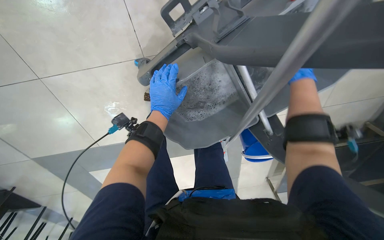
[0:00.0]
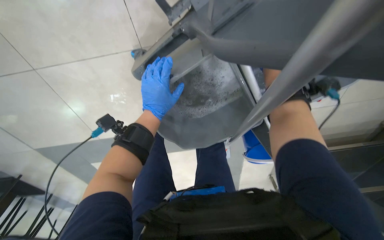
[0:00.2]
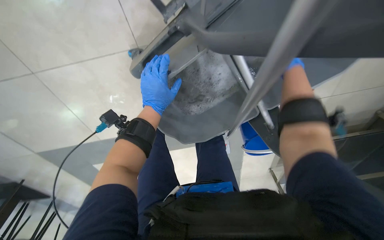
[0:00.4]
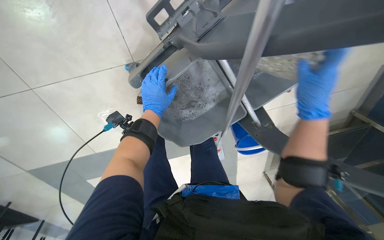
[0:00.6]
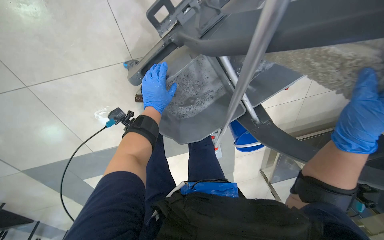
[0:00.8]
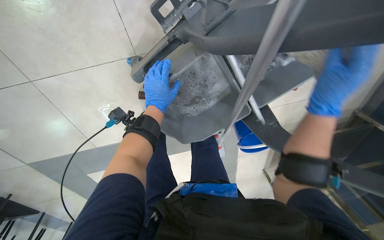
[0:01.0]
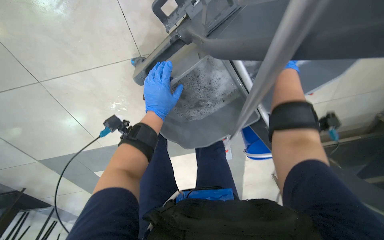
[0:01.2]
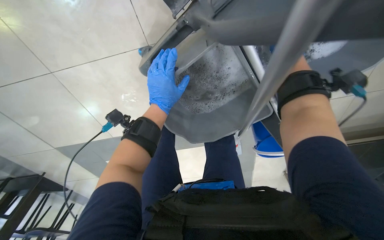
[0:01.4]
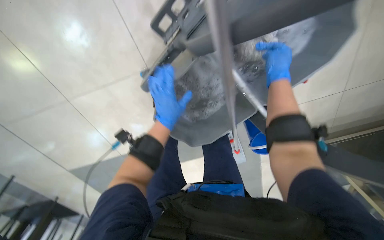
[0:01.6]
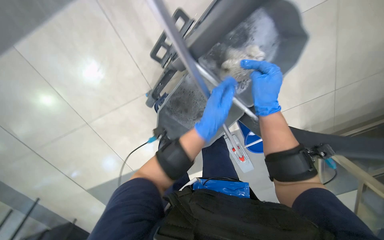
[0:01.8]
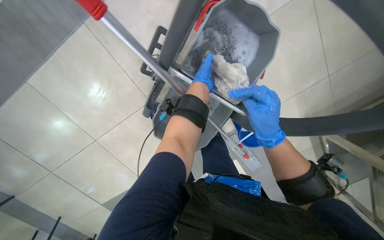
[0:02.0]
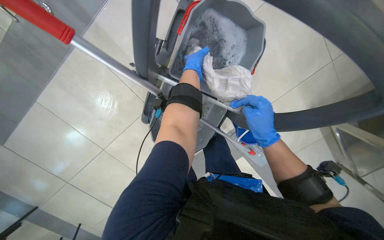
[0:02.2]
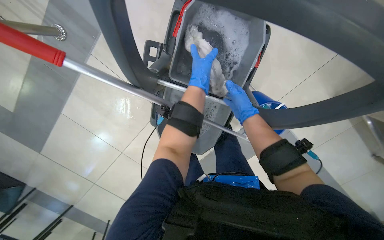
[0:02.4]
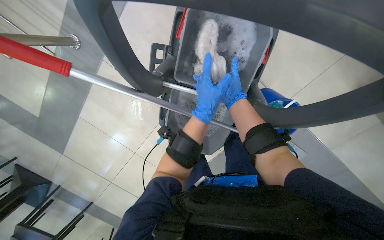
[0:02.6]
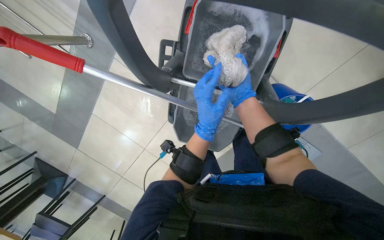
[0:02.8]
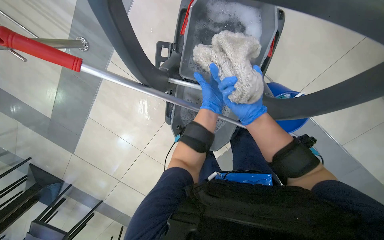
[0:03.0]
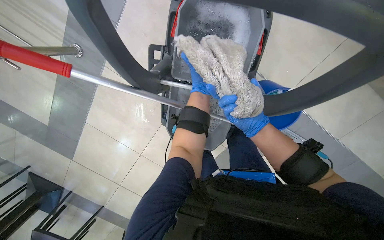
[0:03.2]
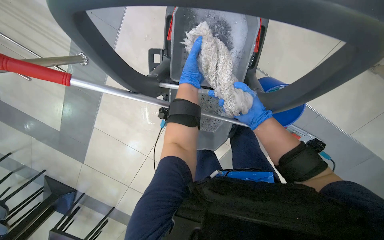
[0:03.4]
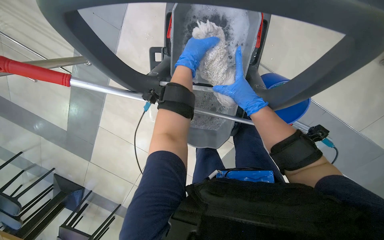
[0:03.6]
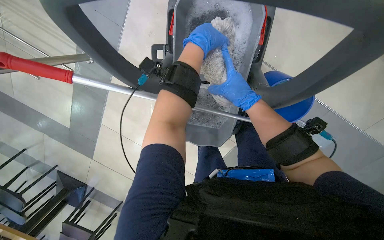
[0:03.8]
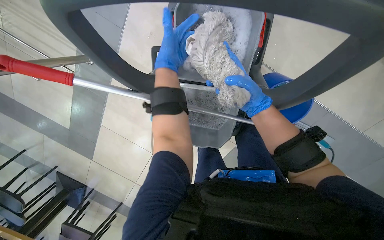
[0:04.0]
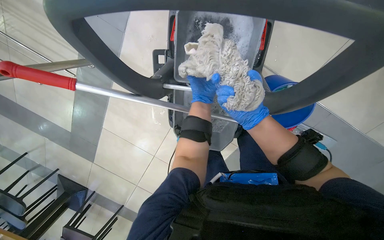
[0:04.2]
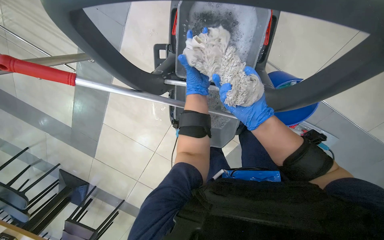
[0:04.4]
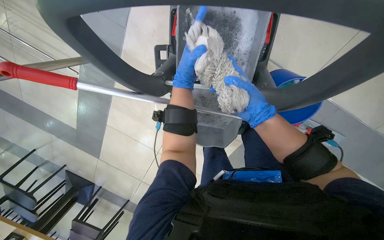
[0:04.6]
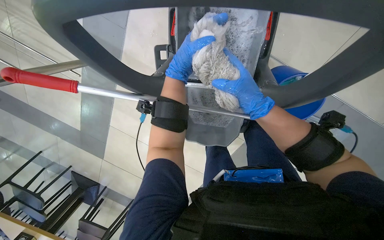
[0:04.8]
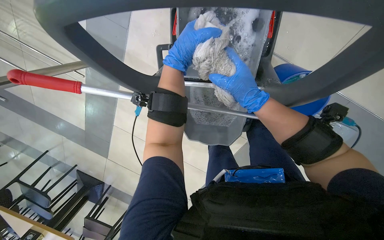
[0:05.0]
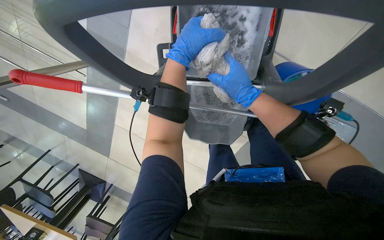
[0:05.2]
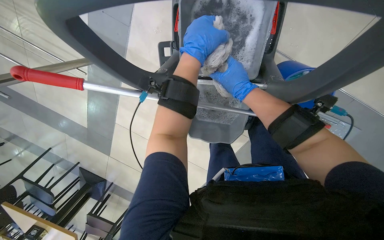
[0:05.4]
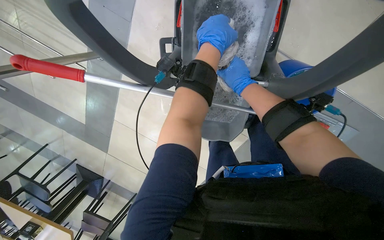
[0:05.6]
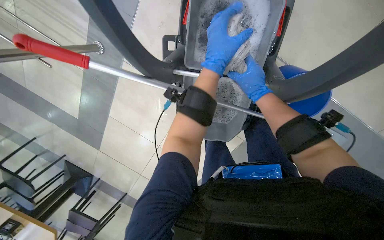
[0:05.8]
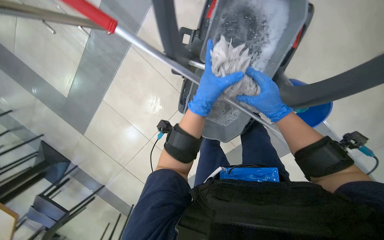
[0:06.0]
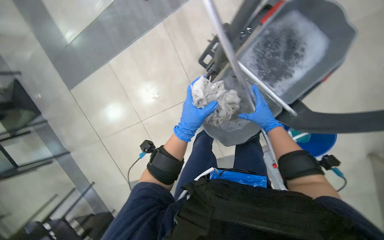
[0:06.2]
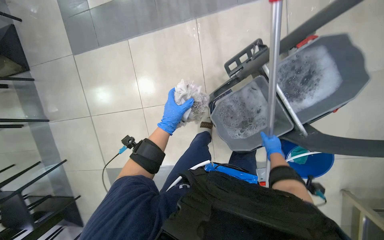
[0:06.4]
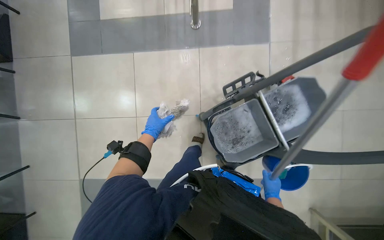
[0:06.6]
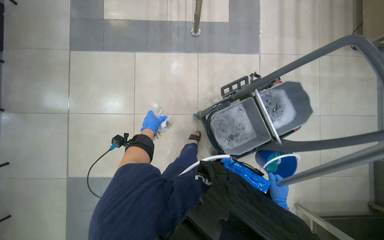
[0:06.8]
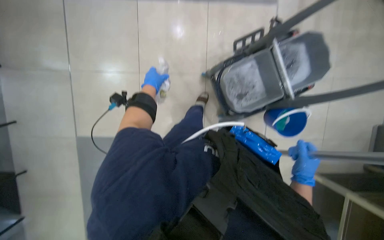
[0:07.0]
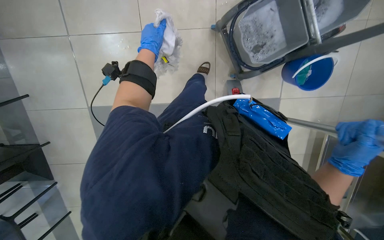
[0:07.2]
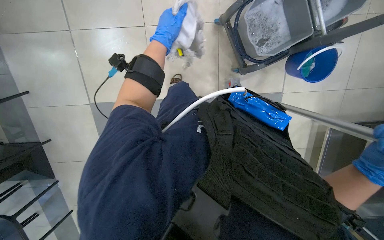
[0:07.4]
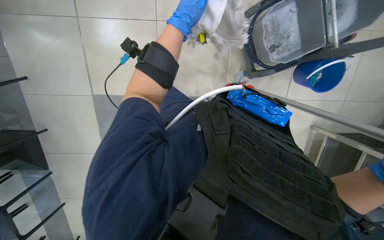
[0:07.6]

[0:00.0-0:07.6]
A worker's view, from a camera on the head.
Job: preparing cleaning supplies.
The whole recording: Wringing mop head. The worker wrings the mop head in the bucket.
0:00.0 to 0:01.6: The right hand goes nearer and farther, about 25 cm each way, reversing 2 times.
0:01.6 to 0:03.0: The camera sweeps to the left, by approximately 25 degrees. The scene rotates counterclockwise by some 25 degrees.
0:03.0 to 0:04.6: The left hand goes nearer and farther, approximately 15 cm each way, reversing 2 times.
0:04.6 to 0:06.0: The left hand shifts roughly 15 cm down the picture. Meanwhile the right hand swings nearer and farther, roughly 15 cm each way, with 2 reversals.
0:06.0 to 0:07.6: The camera travels roughly 70 cm. The camera is aimed about 25 degrees further to the right. The scene rotates clockwise by approximately 45 degrees.

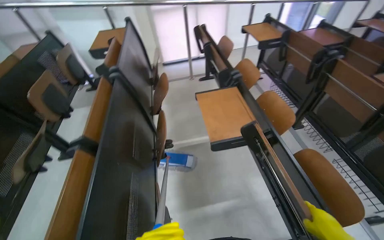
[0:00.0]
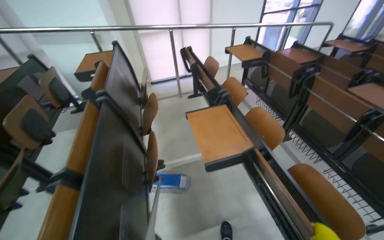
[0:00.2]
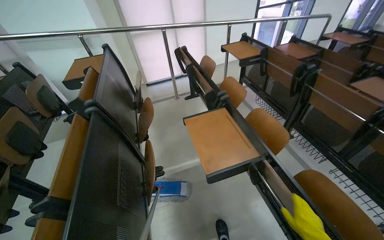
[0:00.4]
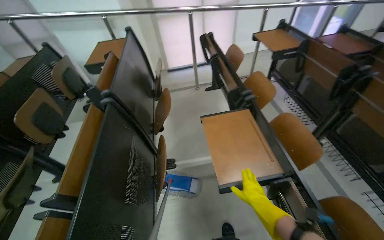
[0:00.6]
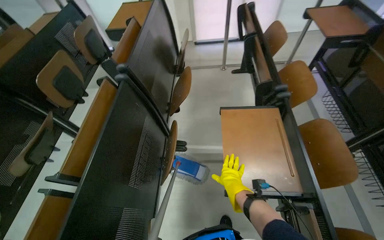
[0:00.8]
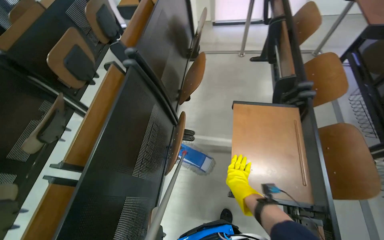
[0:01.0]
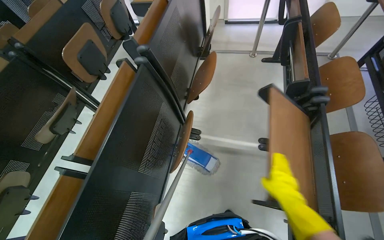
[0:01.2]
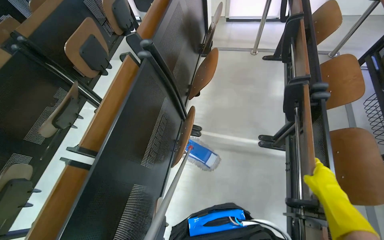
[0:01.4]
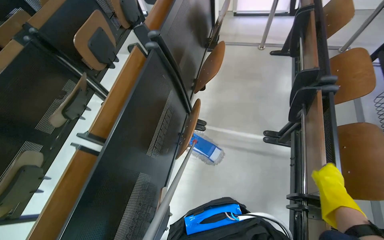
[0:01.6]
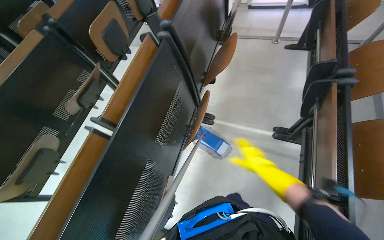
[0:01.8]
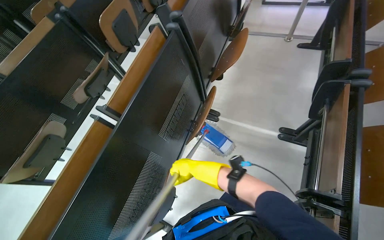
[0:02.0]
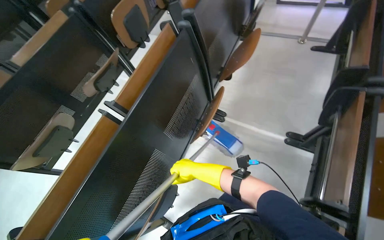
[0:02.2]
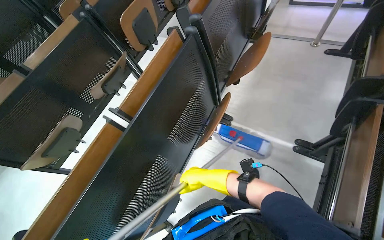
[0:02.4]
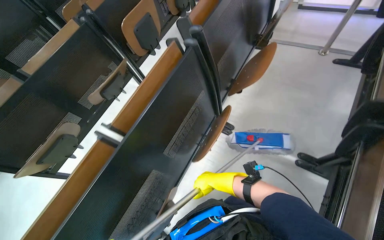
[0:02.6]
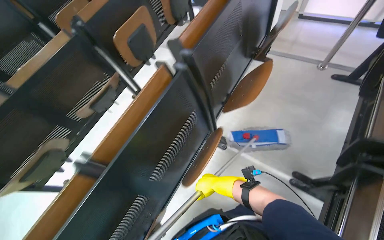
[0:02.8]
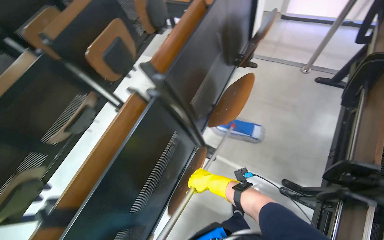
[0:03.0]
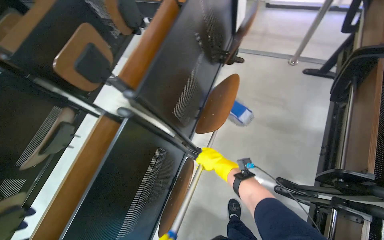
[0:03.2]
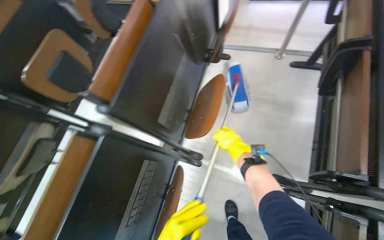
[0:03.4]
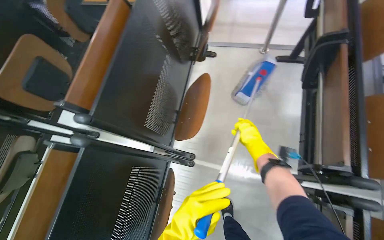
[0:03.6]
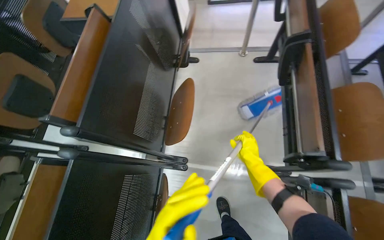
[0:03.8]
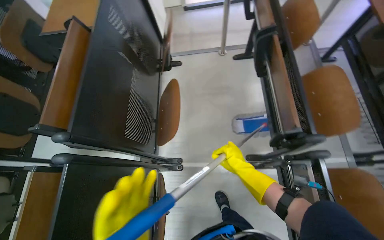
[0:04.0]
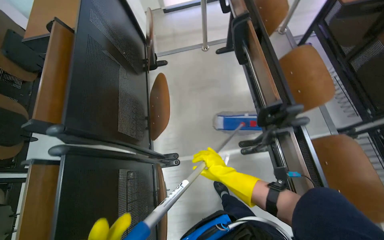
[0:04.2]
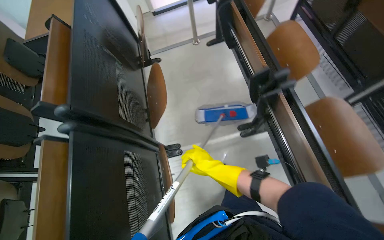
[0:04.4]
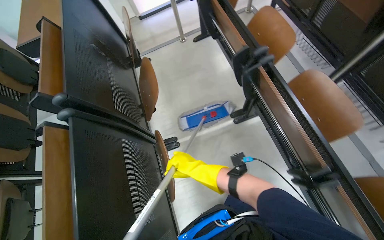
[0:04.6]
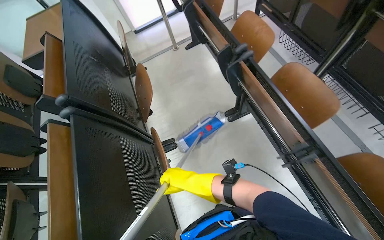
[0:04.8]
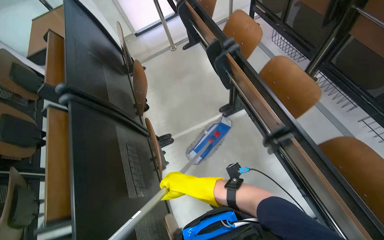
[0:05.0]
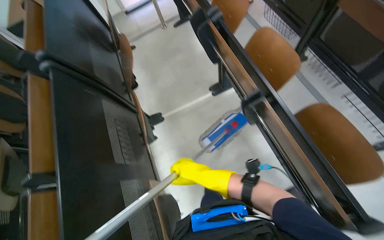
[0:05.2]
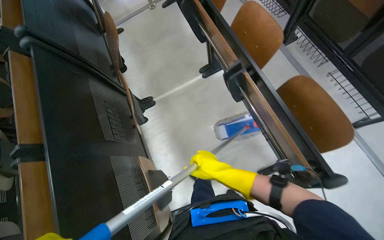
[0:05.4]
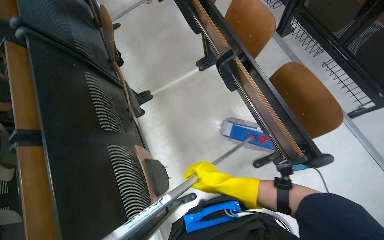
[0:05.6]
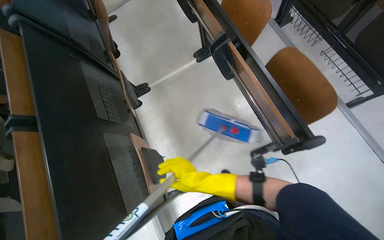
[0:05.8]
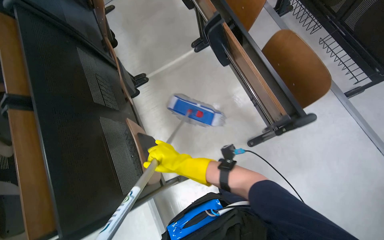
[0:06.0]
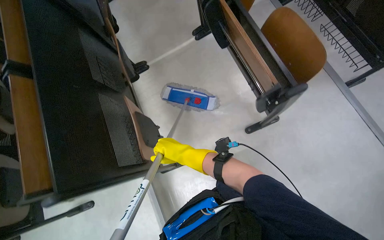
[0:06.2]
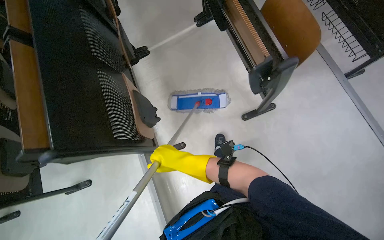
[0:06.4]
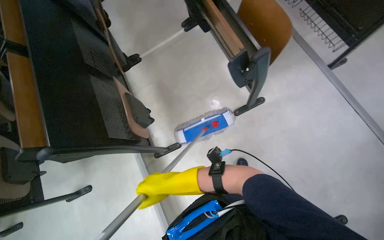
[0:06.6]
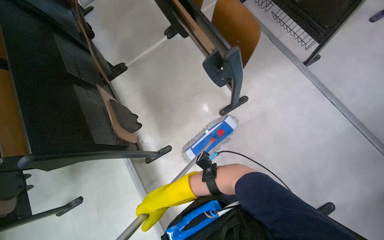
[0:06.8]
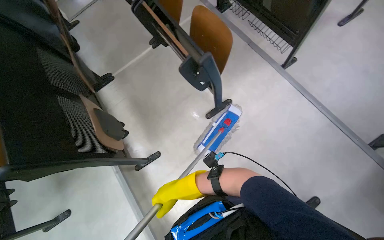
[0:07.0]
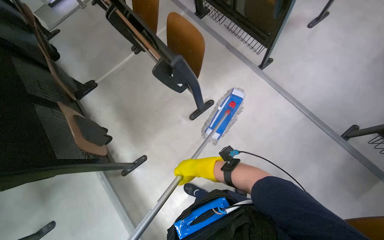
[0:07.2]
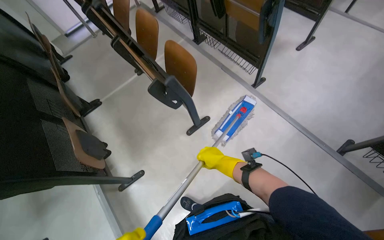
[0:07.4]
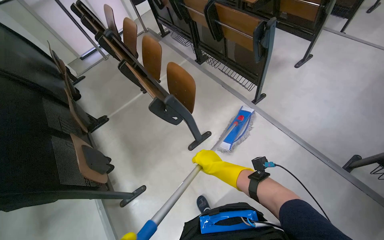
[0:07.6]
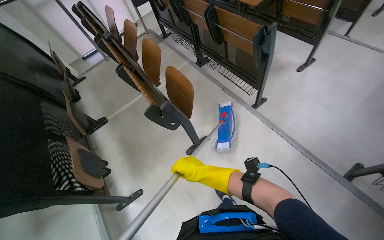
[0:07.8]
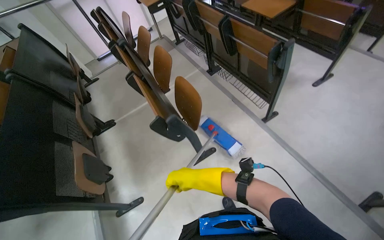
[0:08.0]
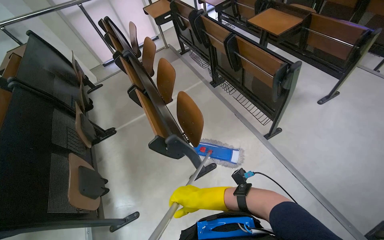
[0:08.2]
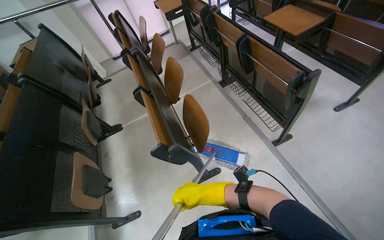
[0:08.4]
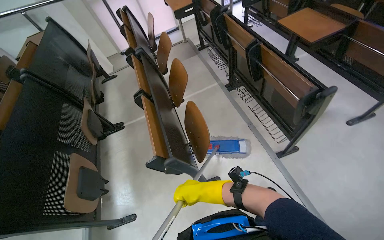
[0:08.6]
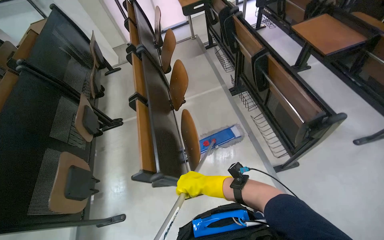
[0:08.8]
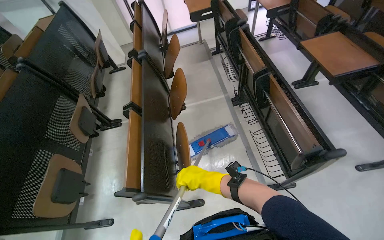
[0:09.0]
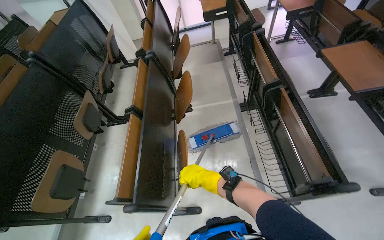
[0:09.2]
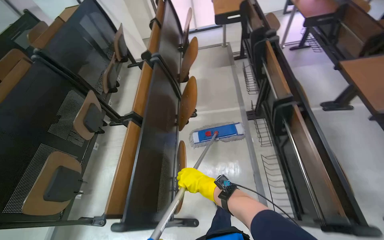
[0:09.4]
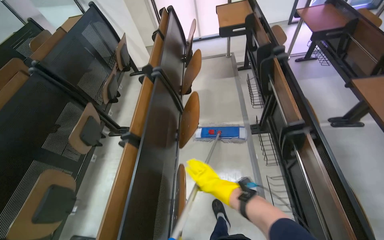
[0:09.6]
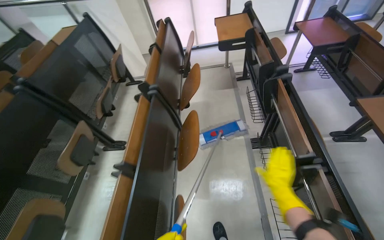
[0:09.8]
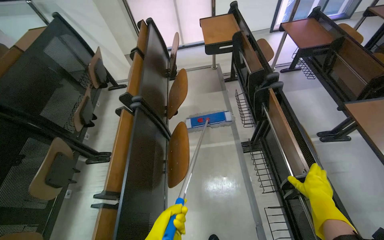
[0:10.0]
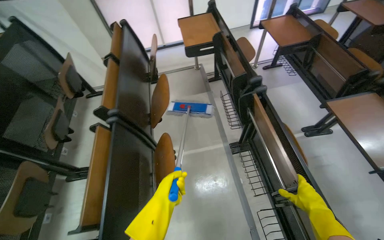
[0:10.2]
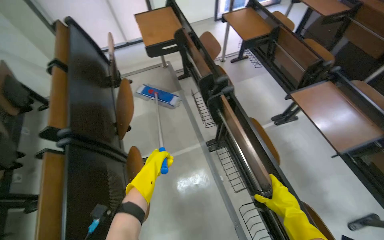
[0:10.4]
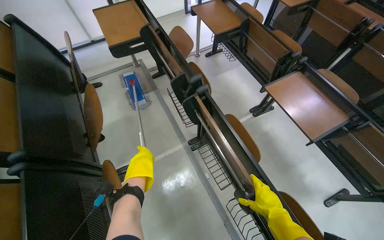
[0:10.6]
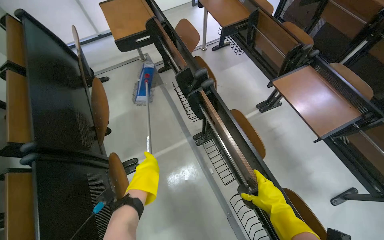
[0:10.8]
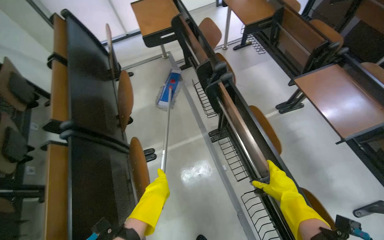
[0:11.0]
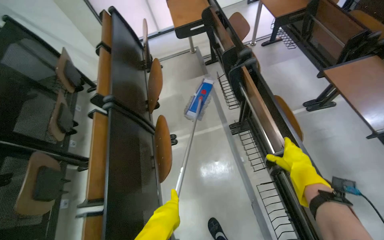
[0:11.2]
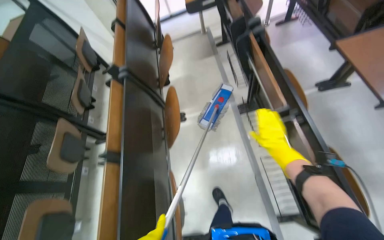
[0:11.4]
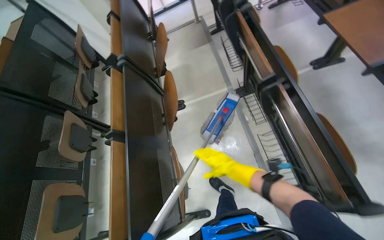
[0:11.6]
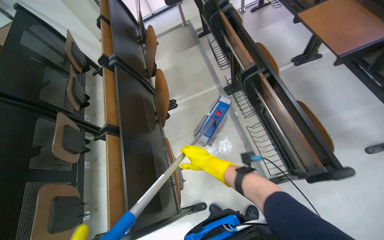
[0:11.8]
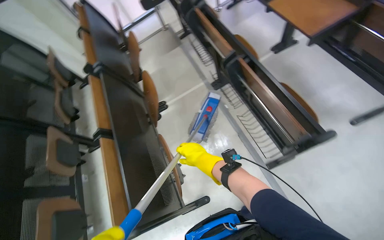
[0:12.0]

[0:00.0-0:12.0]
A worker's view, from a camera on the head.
Job: mopping floor.
The whole recording: Mopping classroom floor. The worker mops the floor in the classroom between rows of desks.
0:00.0 to 0:01.6: The wearer looks approximately 25 degrees further to the left. The view tilts roughly 15 degrees downward.
0:01.6 to 0:03.0: The wearer moves roughly 40 cm.
0:03.0 to 0:04.4: The wearer's head swings some 40 degrees to the right. The right hand is displaced nearer to the camera by roughly 10 cm, and travels to the right and back again, some 30 cm each way.
0:04.4 to 0:06.0: The head travels about 80 cm.
0:06.0 to 0:07.6: The camera is carried approximately 70 cm. The wearer looks roughly 20 degrees further upward.
0:07.6 to 0:09.0: The wearer moves roughly 70 cm. The wearer looks approximately 25 degrees further to the left.
0:09.0 to 0:10.4: The camera is carried some 80 cm.
0:10.4 to 0:12.0: The wearer moves some 60 cm.
